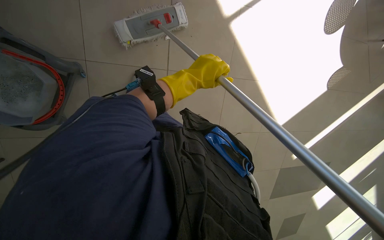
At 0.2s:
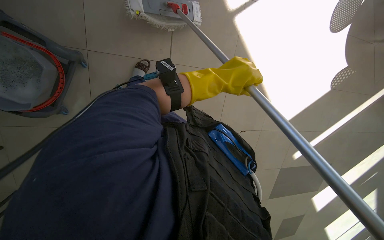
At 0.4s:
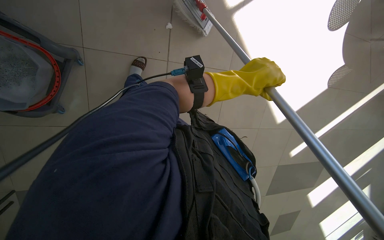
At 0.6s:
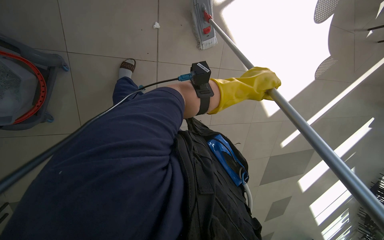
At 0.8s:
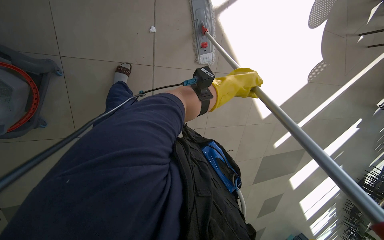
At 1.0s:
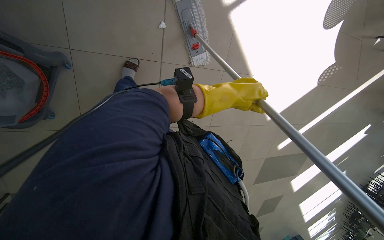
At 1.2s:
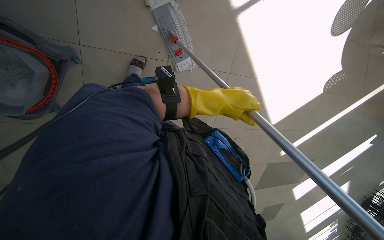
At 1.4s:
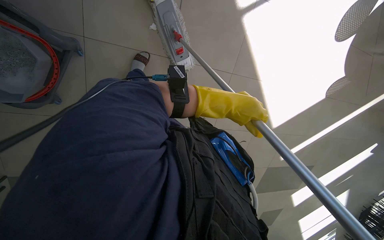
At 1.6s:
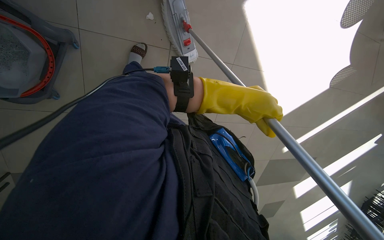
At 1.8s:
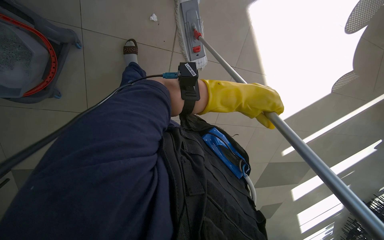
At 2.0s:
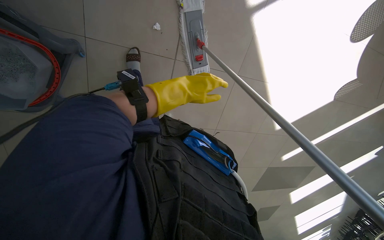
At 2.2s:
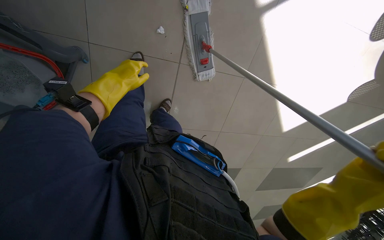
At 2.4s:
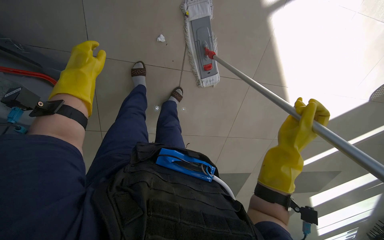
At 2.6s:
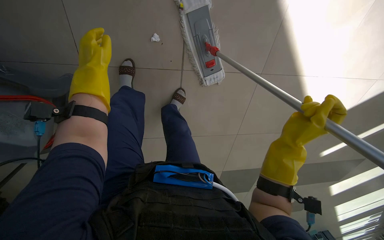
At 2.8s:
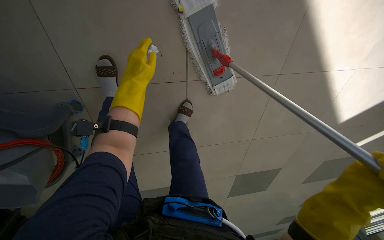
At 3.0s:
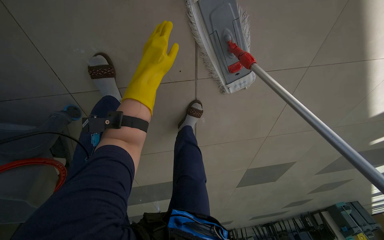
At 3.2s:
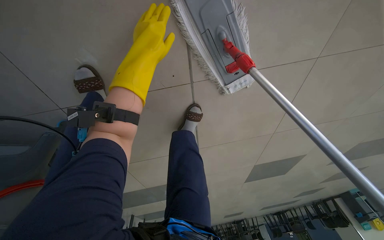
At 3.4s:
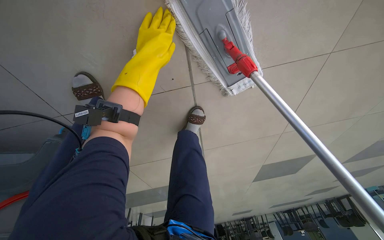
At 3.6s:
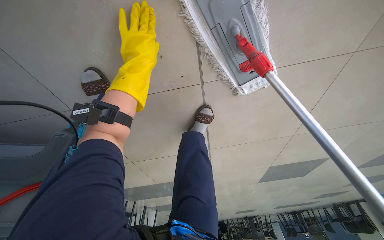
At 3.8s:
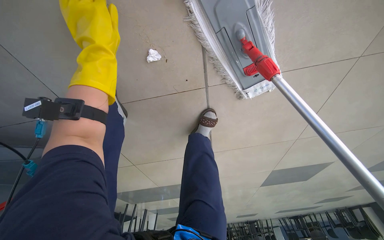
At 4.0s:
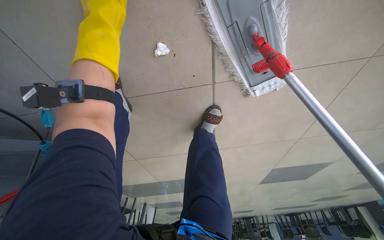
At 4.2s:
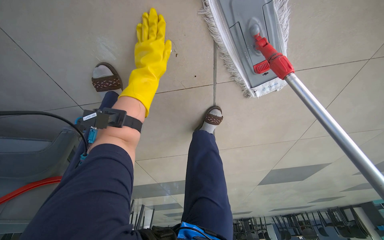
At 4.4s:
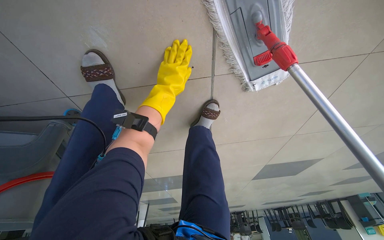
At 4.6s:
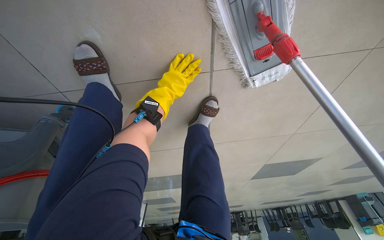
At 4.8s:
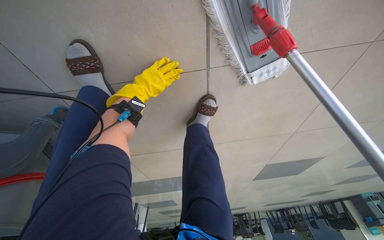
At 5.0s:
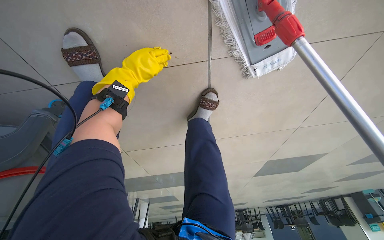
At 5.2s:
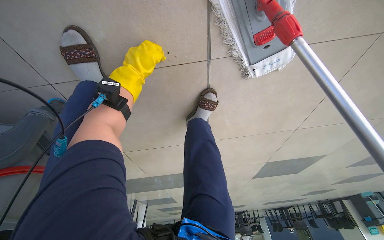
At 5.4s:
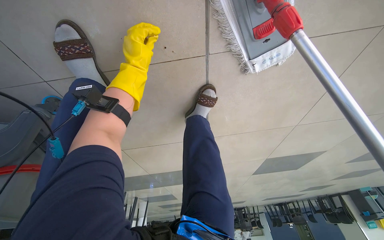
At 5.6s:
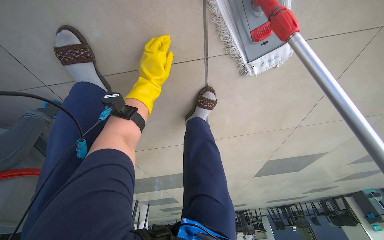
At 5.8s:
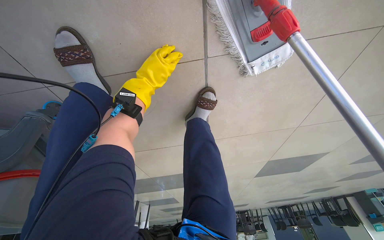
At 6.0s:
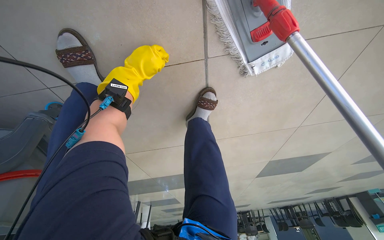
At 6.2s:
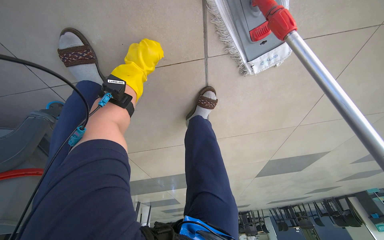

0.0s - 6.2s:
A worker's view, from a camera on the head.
Job: mopping floor.
The whole recording: Mopping cafeteria floor. The worker mops the cafeteria floor, periodically wringing out the mop.
1.6s - 3.2s: The camera travels approximately 60 cm. The view swings approximately 20 degrees to the left. The view tilts roughly 15 degrees downward.
3.2s - 4.6s: The left hand moves farther from the camera, roughly 20 cm.

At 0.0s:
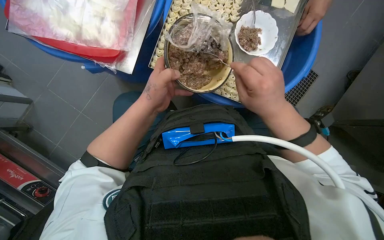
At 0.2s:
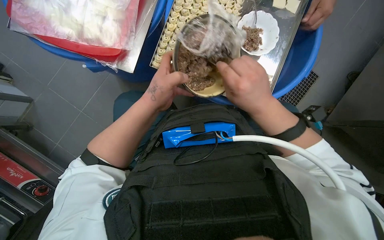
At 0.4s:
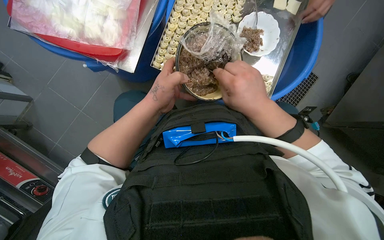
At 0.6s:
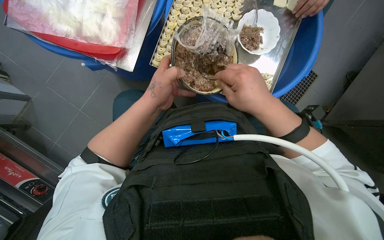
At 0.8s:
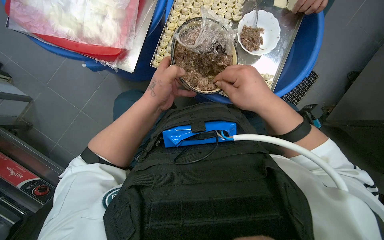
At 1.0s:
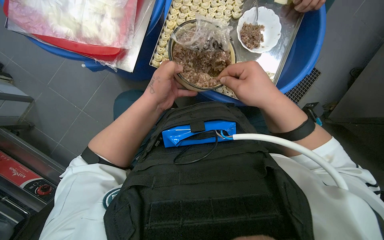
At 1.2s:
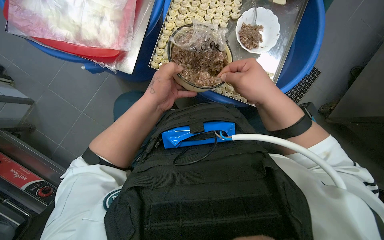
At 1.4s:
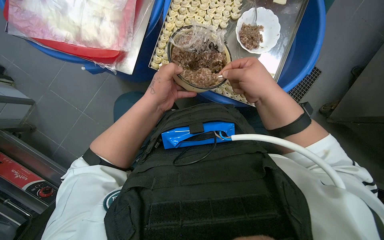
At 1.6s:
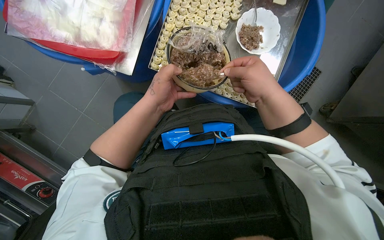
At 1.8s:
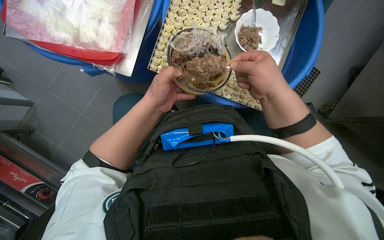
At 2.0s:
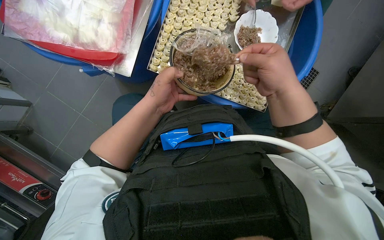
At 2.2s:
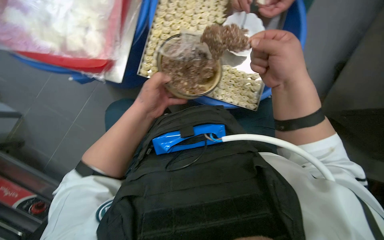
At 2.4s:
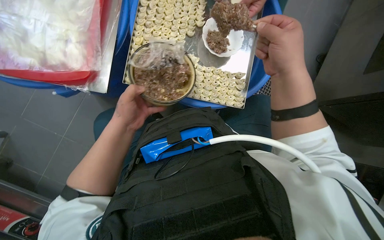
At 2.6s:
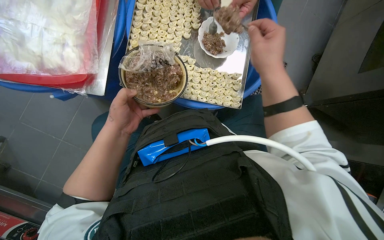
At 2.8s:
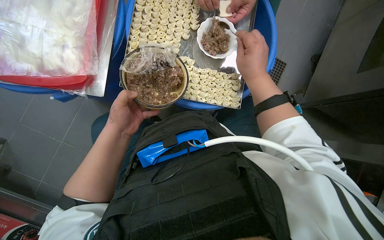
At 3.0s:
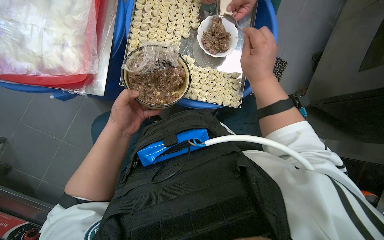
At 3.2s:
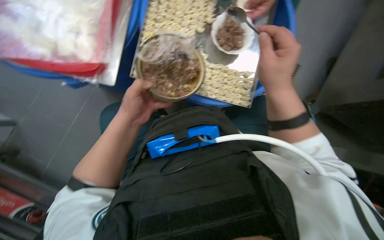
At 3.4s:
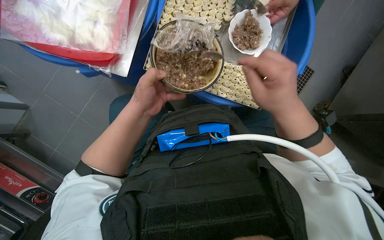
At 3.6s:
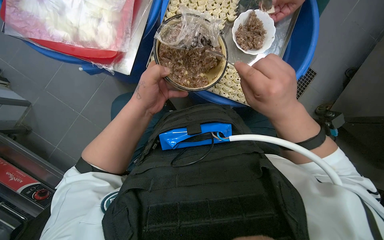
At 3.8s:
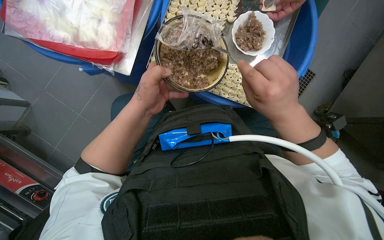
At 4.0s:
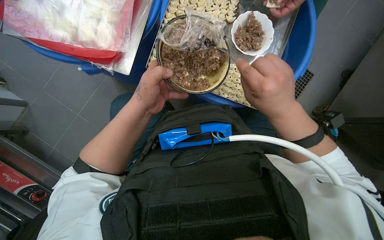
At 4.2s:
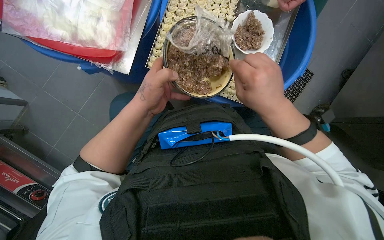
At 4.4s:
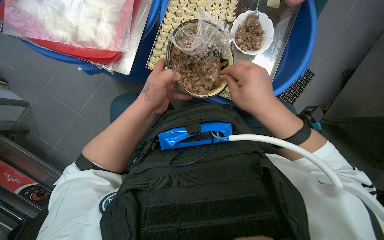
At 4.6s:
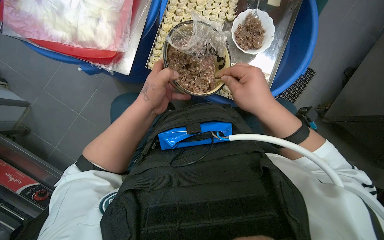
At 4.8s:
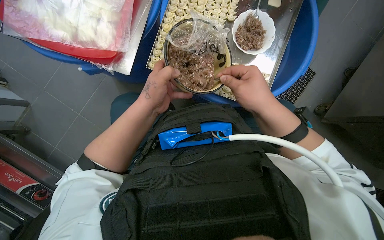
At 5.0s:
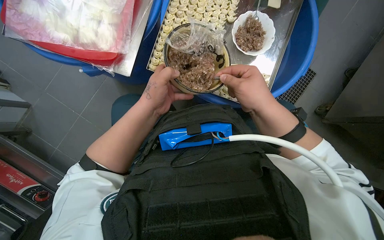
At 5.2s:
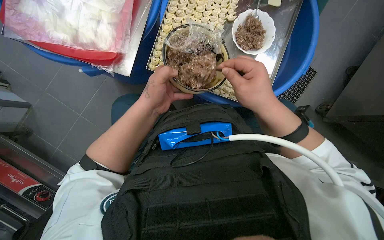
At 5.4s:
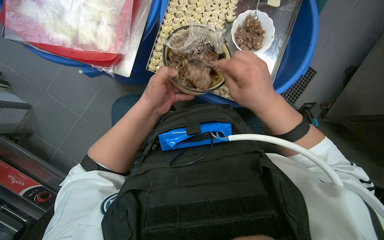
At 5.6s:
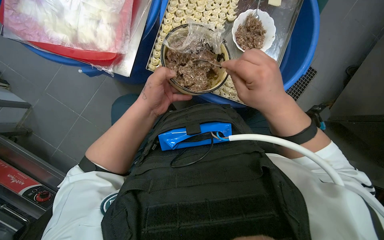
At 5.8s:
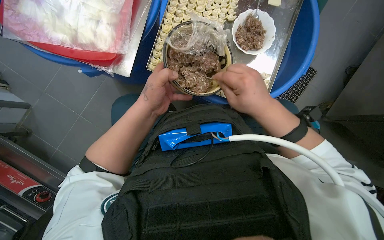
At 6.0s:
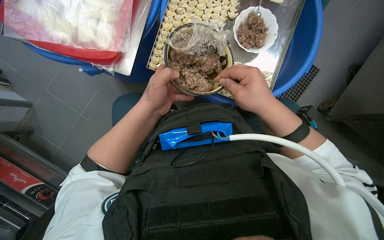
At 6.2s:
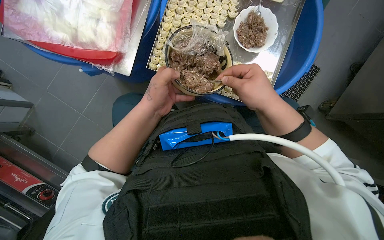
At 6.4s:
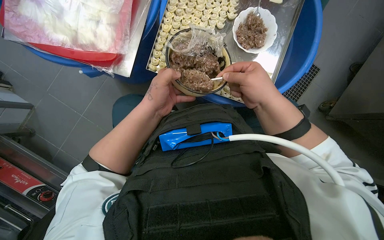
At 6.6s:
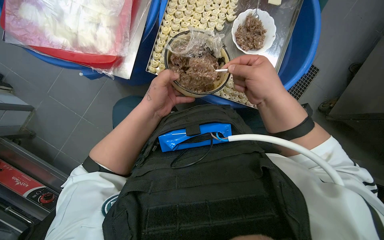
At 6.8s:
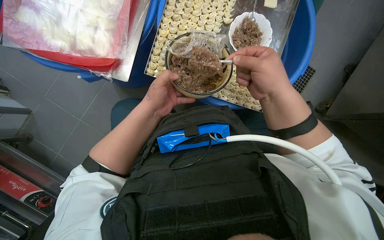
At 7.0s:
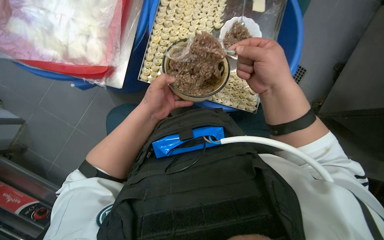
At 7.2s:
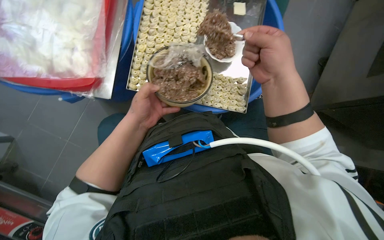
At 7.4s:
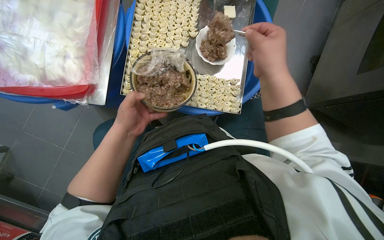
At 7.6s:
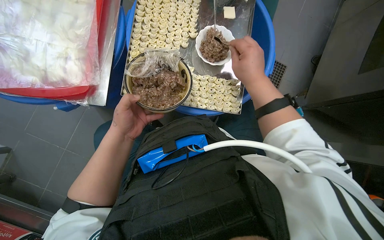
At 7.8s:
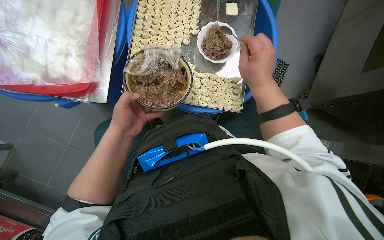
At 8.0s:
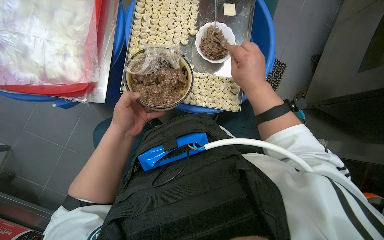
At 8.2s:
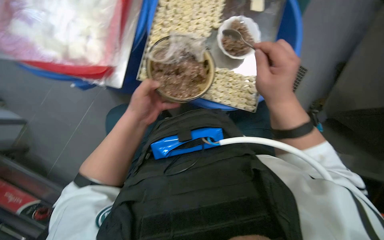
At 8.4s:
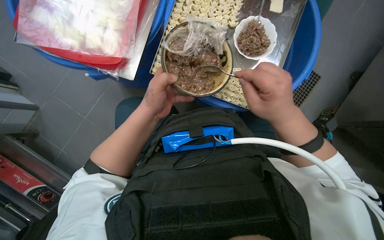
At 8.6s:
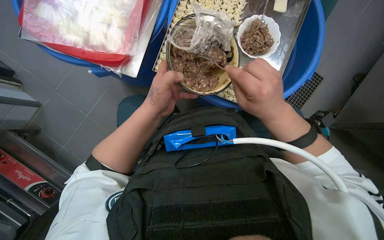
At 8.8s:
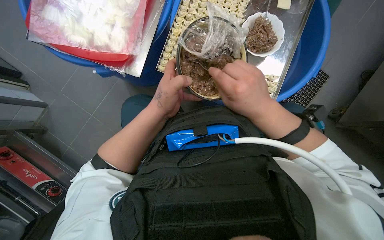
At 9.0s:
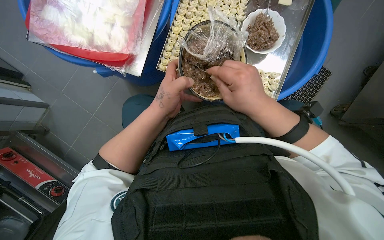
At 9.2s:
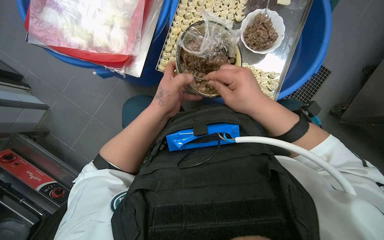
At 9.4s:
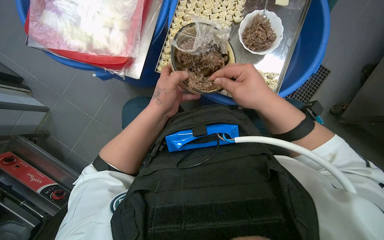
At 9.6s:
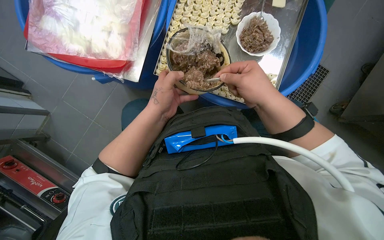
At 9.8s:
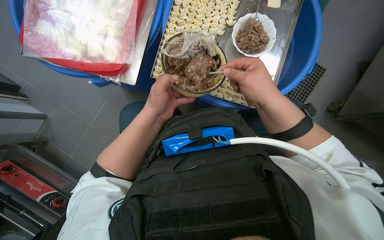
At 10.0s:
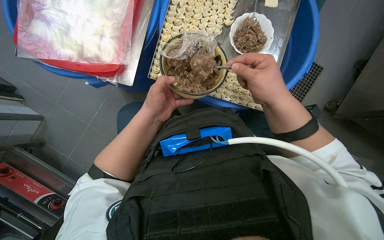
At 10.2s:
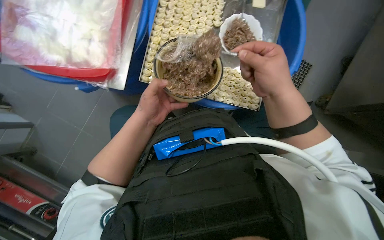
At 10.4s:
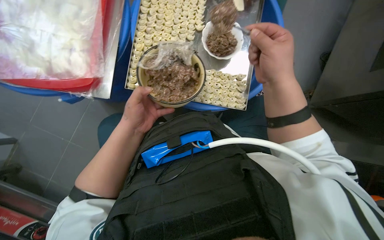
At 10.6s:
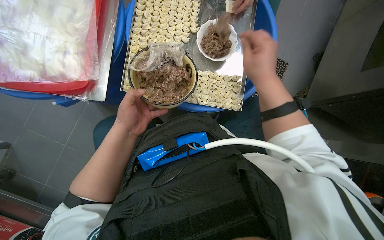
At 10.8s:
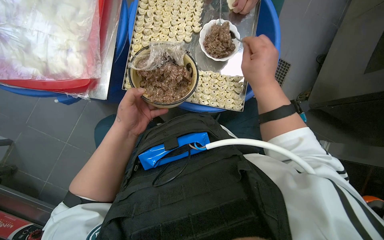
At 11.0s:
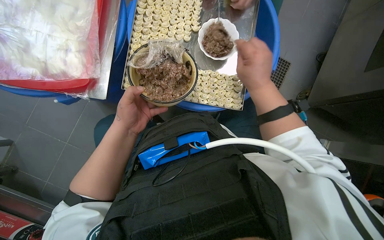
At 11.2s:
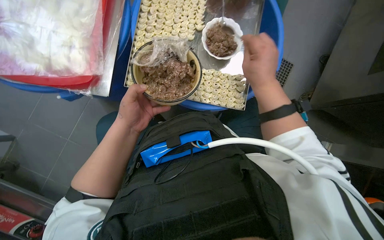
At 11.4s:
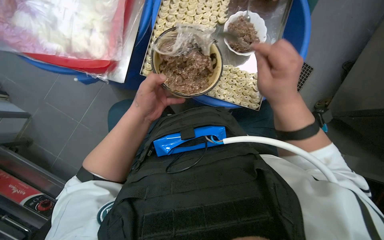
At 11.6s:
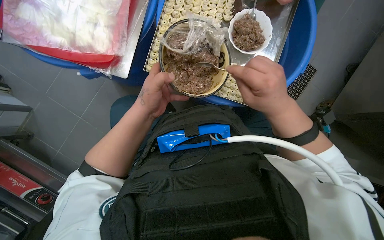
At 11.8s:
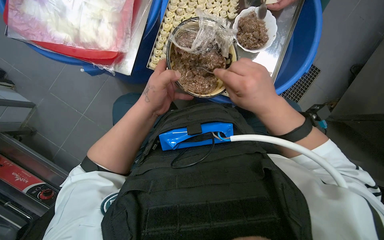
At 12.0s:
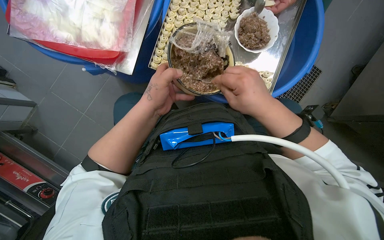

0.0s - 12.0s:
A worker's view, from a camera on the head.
Job: preparing food.
The whole recording: Scooping meat filling into bowl. The worker scoops meat filling from a large bowl into a smaller bowl using a spoon.
0.0s - 1.6s: The hands are busy where they are.
3.0s - 6.0s: The hands work in one place, with small movements.
9.0s - 10.4s: The right hand goes some 15 cm to the right.

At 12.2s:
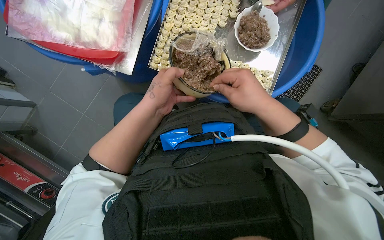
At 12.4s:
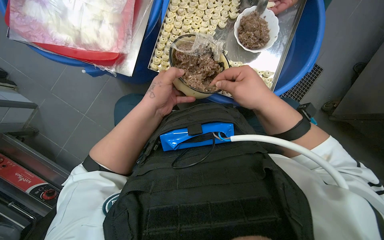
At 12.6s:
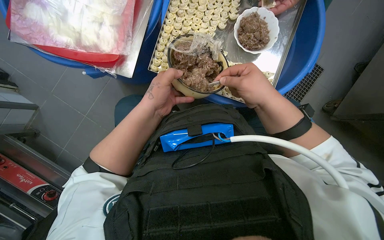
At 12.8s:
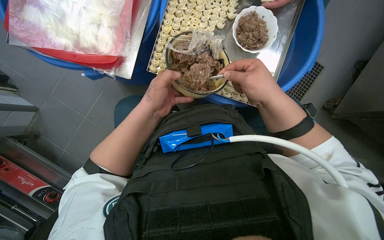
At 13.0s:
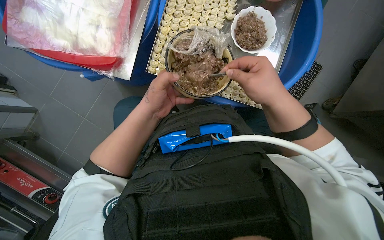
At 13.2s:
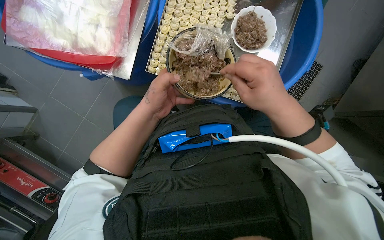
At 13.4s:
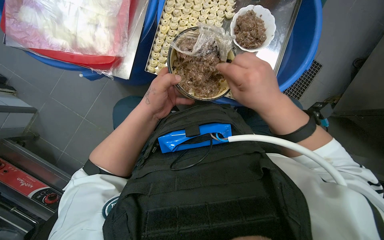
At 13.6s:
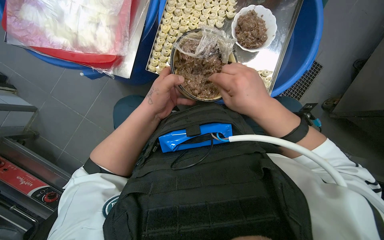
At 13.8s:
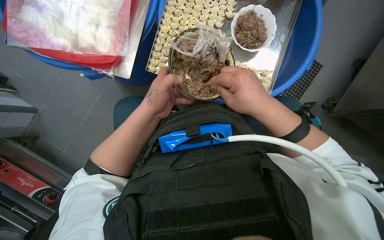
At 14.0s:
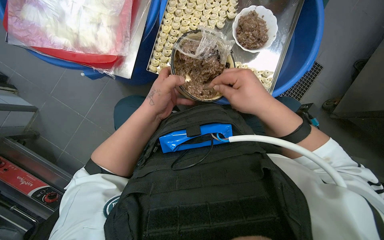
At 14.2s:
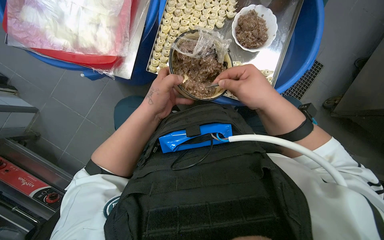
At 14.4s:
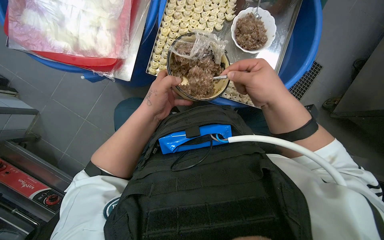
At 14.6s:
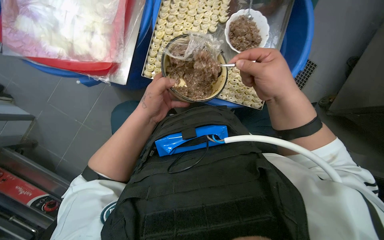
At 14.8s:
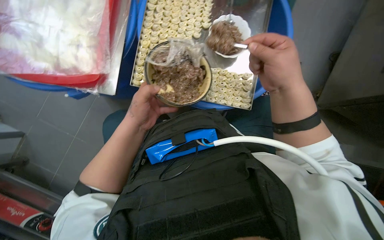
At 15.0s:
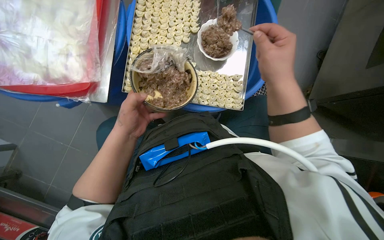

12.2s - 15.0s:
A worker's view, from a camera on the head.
Job: preparing food.
The whole recording: Scooping meat filling into bowl. The worker scoops meat filling from a large bowl into a smaller bowl using a spoon.
12.2s - 13.6s: The hands stay close to where they were, moving slightly.
13.6s - 15.0s: The right hand heads to the right, covering approximately 10 cm.
